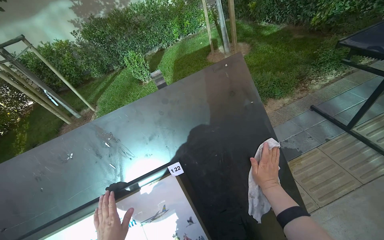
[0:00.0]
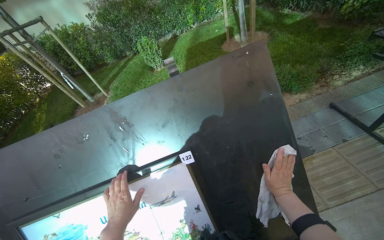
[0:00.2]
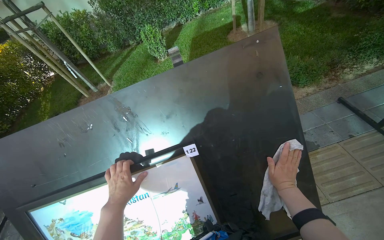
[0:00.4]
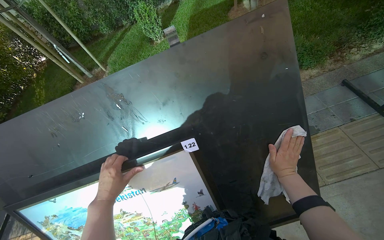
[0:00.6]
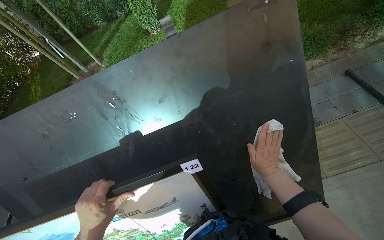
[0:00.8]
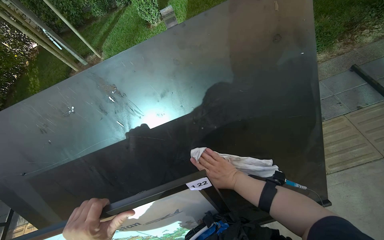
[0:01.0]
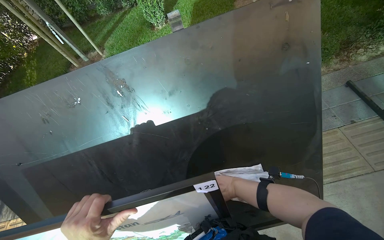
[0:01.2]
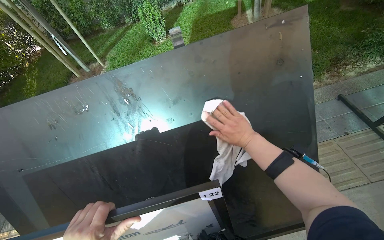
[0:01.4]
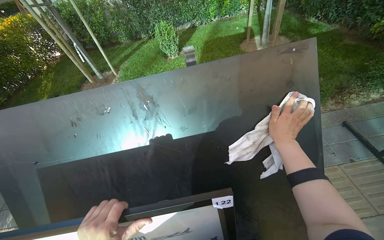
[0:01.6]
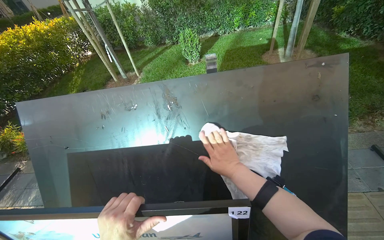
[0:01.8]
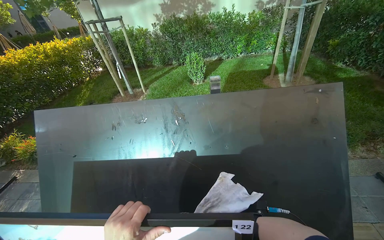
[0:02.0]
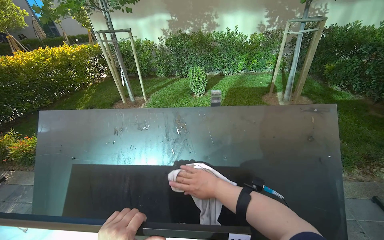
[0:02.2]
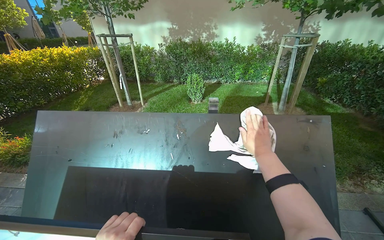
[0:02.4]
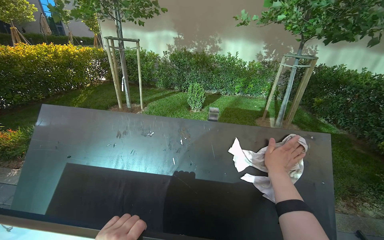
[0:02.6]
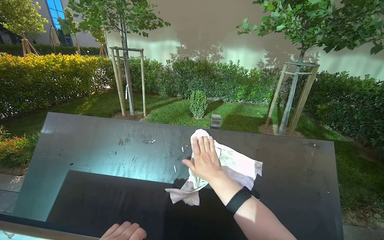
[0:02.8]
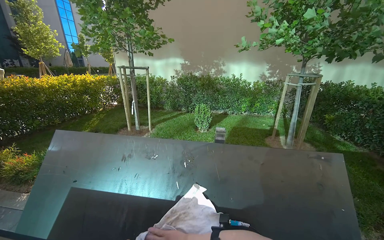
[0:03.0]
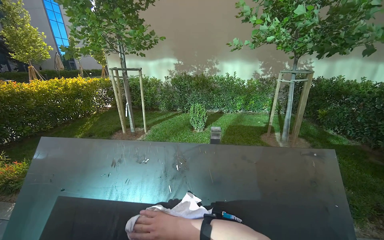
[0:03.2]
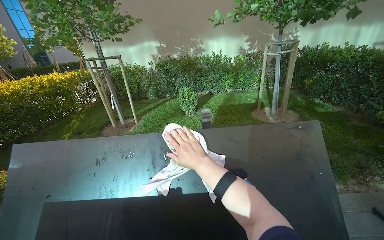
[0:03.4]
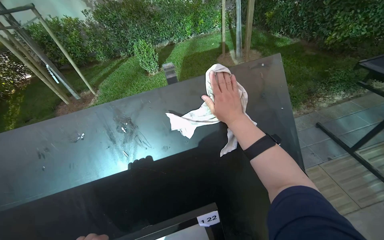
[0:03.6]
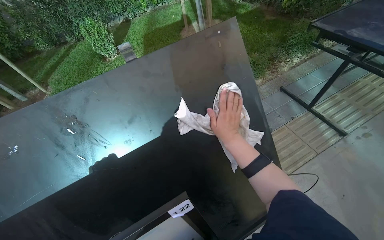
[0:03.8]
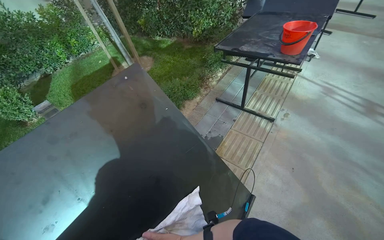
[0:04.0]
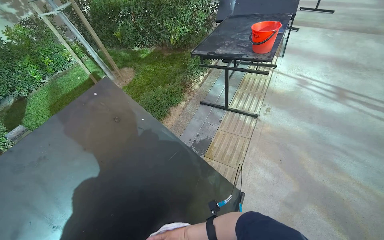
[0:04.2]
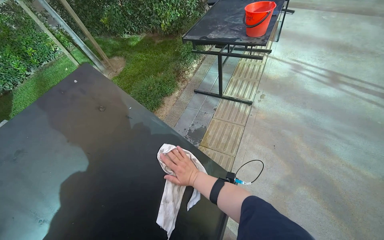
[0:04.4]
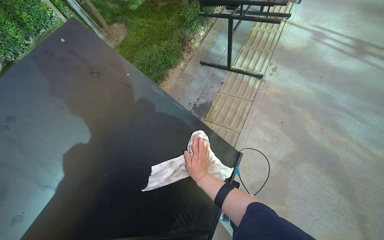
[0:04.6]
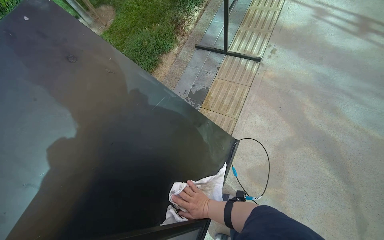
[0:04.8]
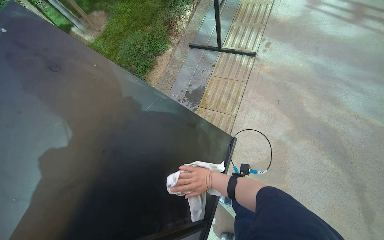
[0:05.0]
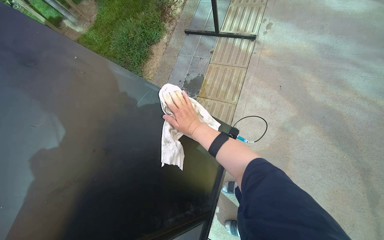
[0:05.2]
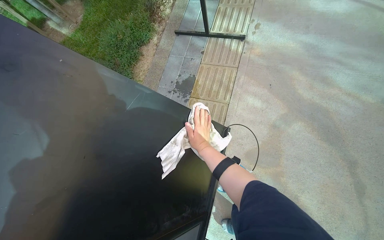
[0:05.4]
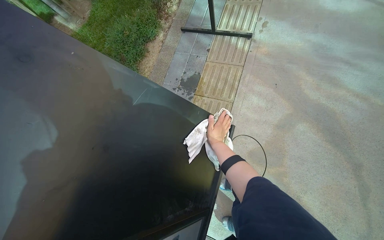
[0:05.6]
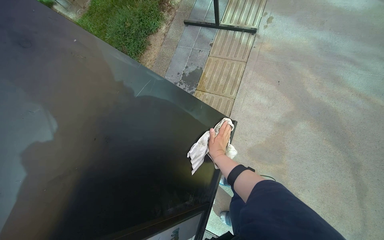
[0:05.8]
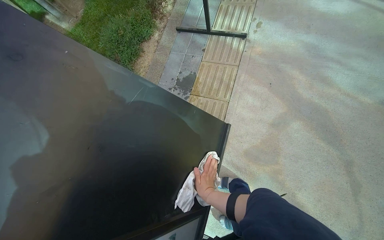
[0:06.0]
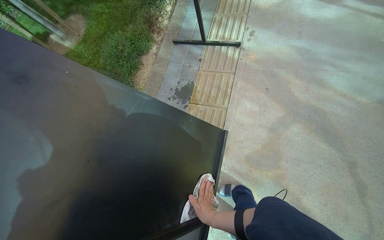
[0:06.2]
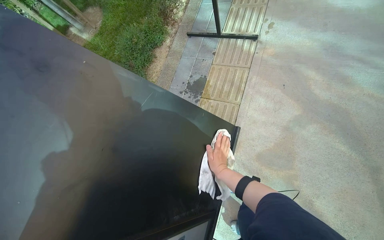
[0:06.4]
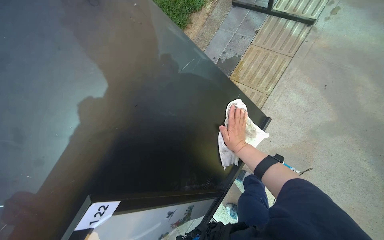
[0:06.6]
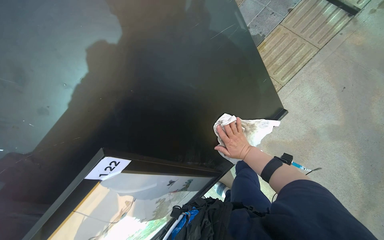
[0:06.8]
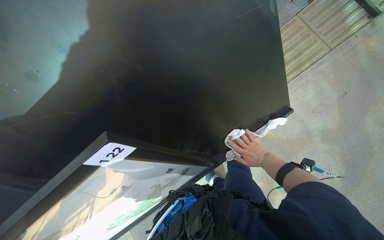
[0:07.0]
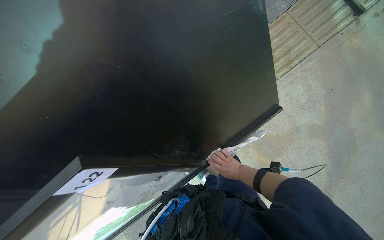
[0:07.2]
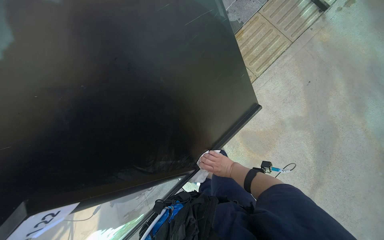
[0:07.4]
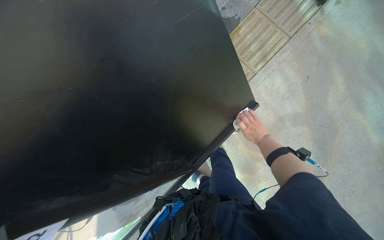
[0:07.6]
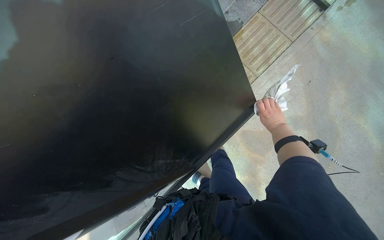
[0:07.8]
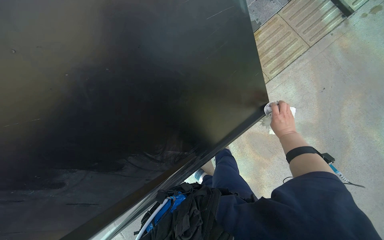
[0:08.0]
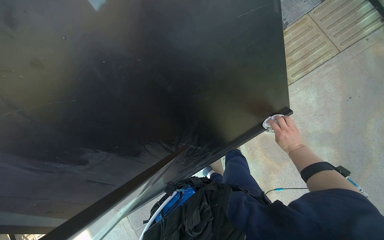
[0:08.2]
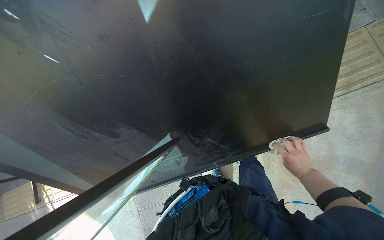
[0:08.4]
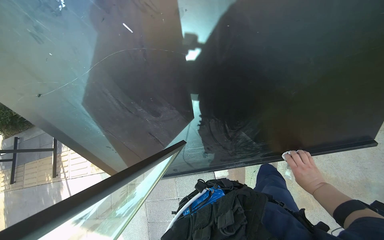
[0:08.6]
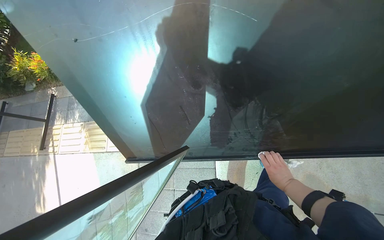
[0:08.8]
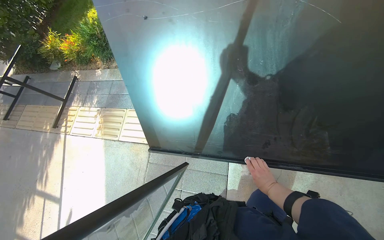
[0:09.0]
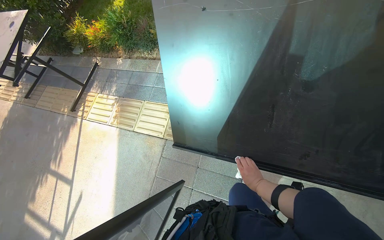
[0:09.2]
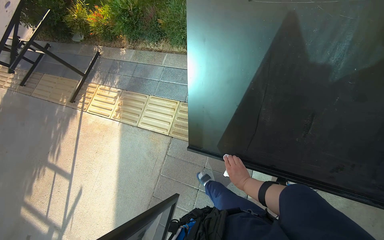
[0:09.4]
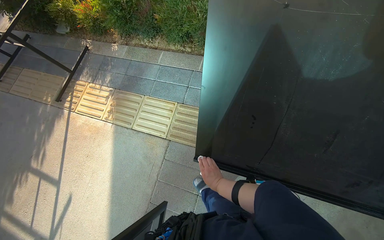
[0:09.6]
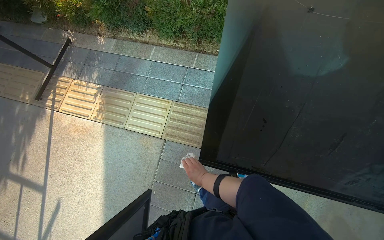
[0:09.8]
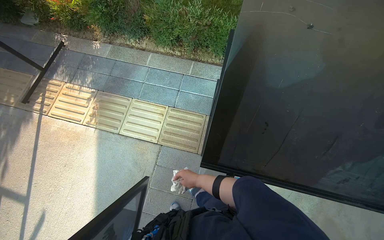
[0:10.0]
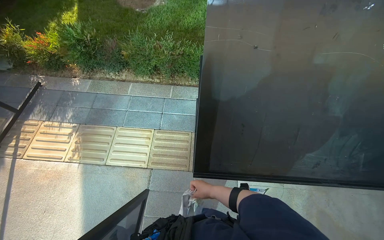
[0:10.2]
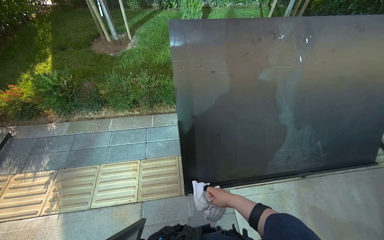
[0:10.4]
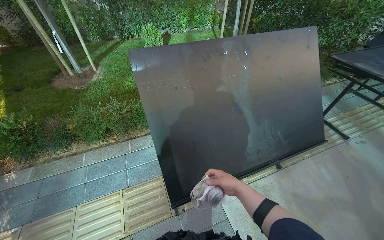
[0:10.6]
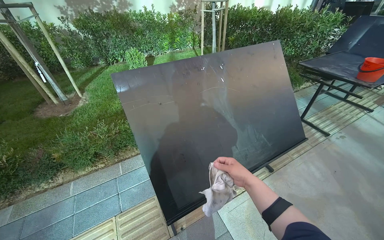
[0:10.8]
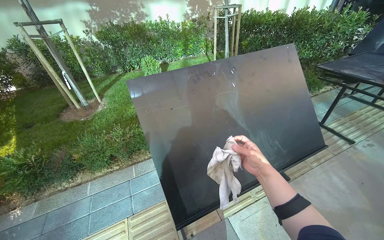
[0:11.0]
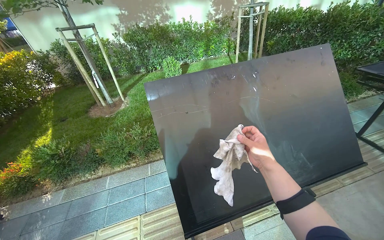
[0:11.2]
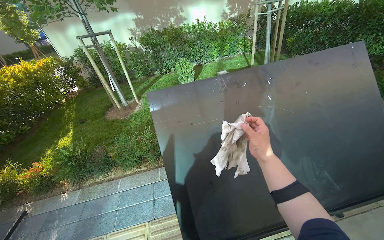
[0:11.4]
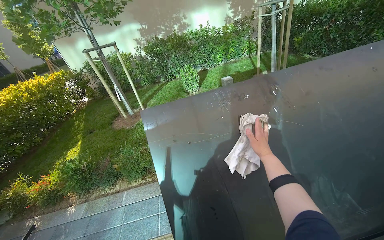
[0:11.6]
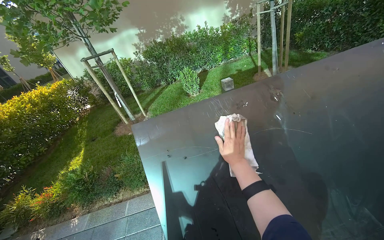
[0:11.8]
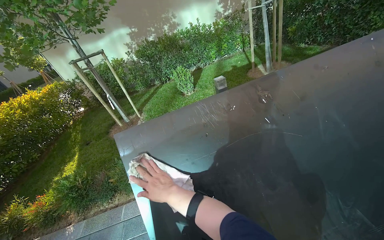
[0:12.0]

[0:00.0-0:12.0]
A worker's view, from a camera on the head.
Job: wiping surfaces.
The whole recording: Wiping table surface. The worker wipes the top surface of the table with a cloth.
0:00.0 to 0:01.6: The right hand moves up the picture, some 15 cm.
0:01.6 to 0:03.0: The view tilts about 25 degrees upward.
0:03.0 to 0:04.4: The head turns to the right by about 55 degrees. The view tilts approximately 30 degrees downward.
0:04.4 to 0:06.0: The view tips downward by roughly 20 degrees. The right hand swings up and down the picture, roughly 30 cm each way, with 2 reversals.
0:06.0 to 0:07.6: The view tips downward by approximately 25 degrees.
0:07.6 to 0:09.0: The wearer moves approximately 40 cm. The wearer looks some 50 degrees further to the left.
0:09.0 to 0:10.4: The wearer moves about 50 cm. The camera sweeps to the right, by roughly 25 degrees. The view tips upward by about 15 degrees.
0:10.4 to 0:12.0: The view tips upward by some 15 degrees. The right hand travels up the picture by approximately 35 cm.

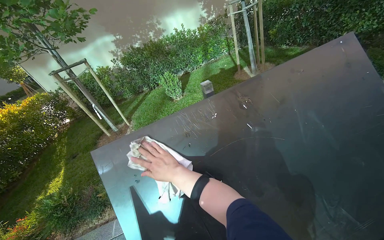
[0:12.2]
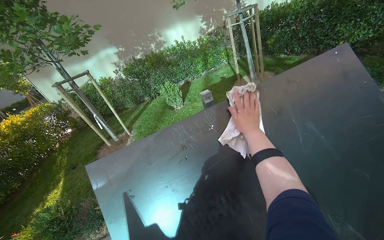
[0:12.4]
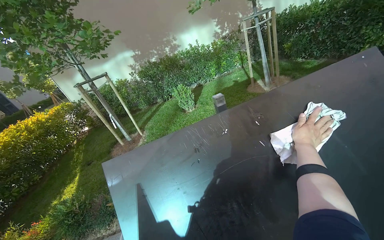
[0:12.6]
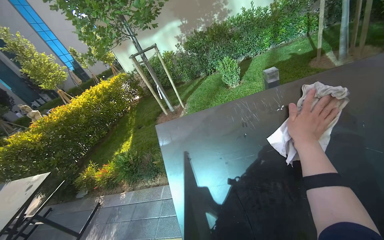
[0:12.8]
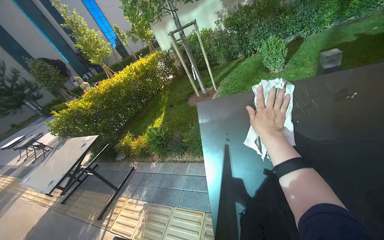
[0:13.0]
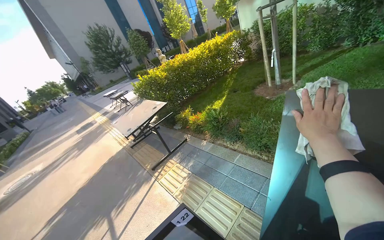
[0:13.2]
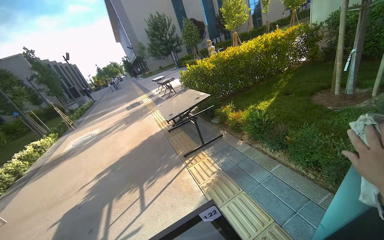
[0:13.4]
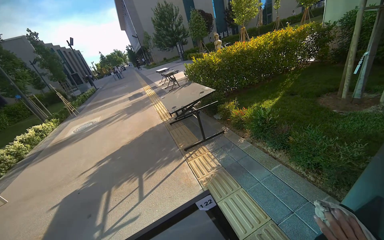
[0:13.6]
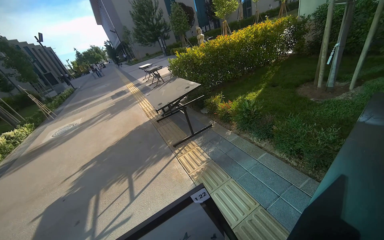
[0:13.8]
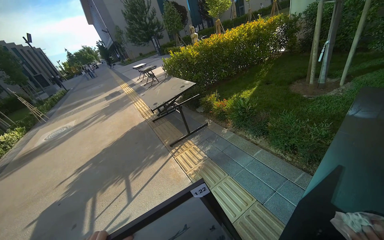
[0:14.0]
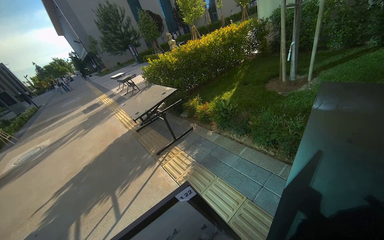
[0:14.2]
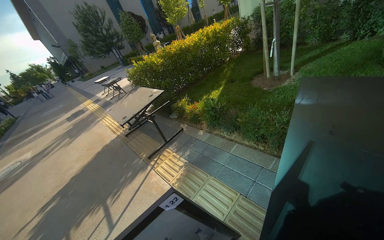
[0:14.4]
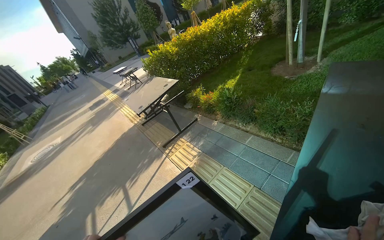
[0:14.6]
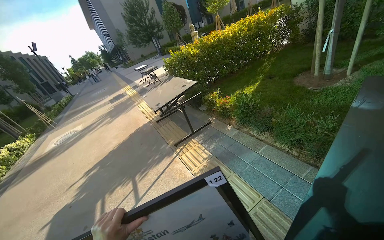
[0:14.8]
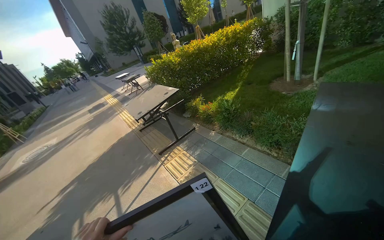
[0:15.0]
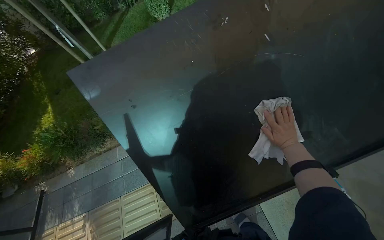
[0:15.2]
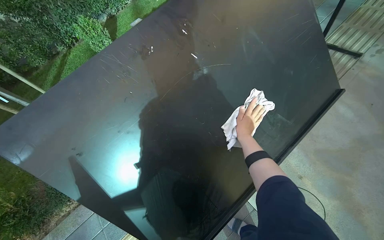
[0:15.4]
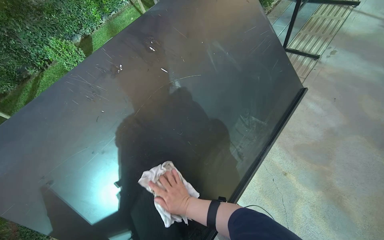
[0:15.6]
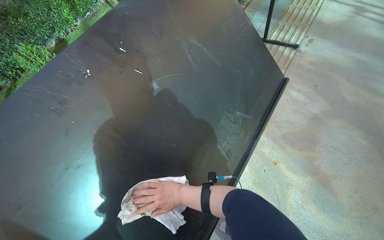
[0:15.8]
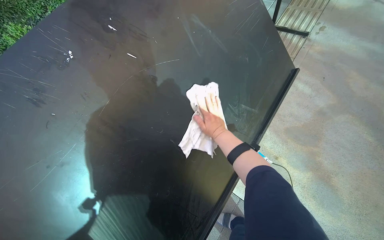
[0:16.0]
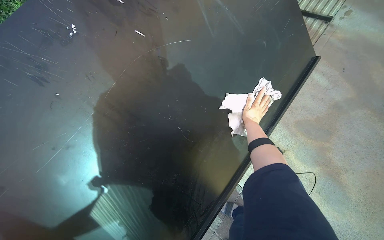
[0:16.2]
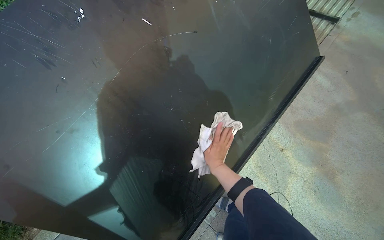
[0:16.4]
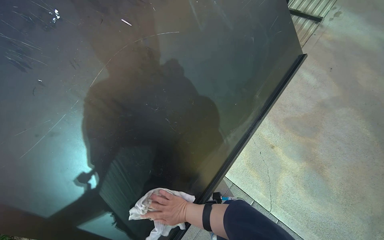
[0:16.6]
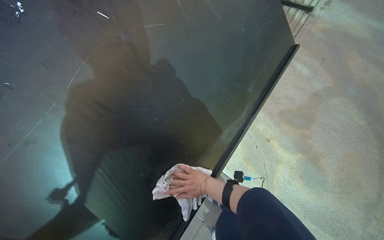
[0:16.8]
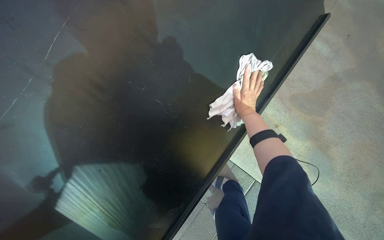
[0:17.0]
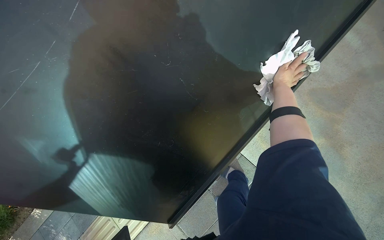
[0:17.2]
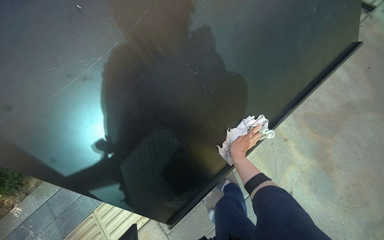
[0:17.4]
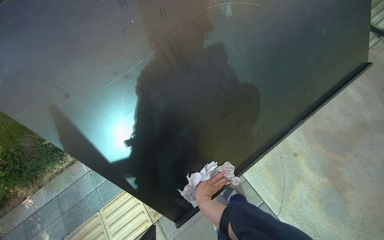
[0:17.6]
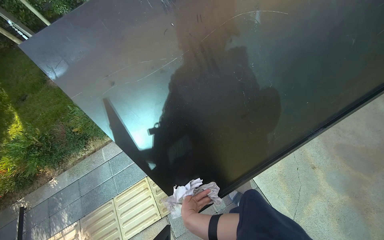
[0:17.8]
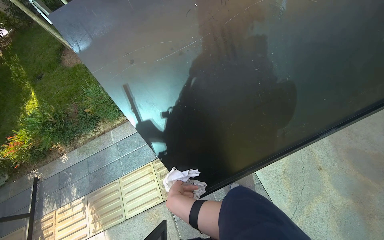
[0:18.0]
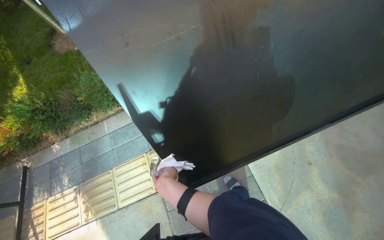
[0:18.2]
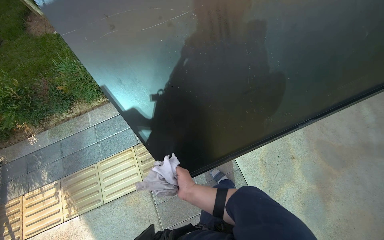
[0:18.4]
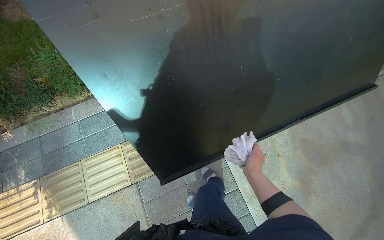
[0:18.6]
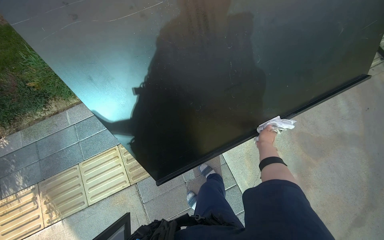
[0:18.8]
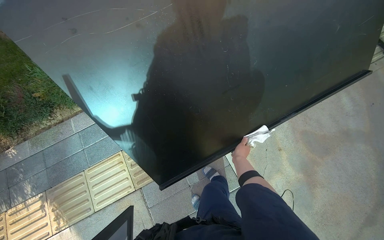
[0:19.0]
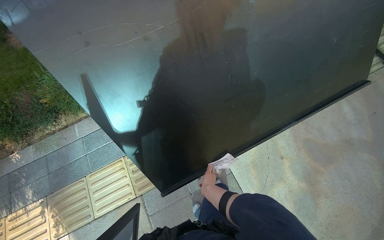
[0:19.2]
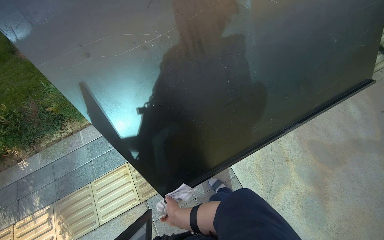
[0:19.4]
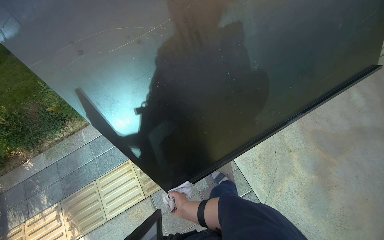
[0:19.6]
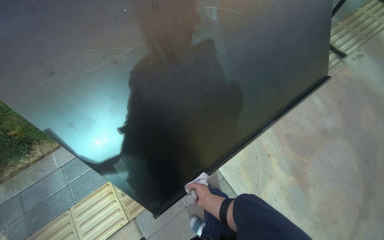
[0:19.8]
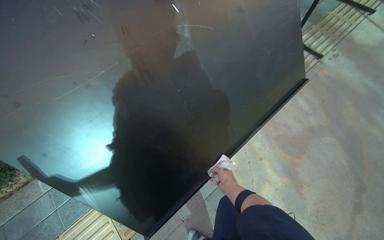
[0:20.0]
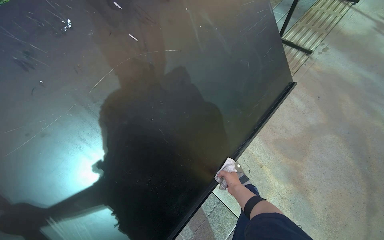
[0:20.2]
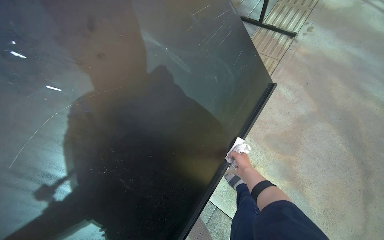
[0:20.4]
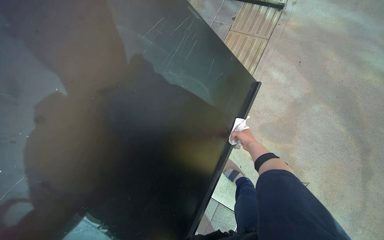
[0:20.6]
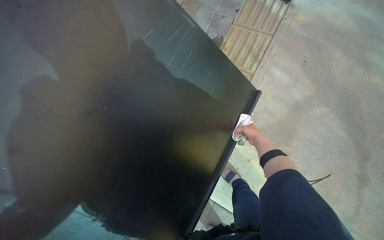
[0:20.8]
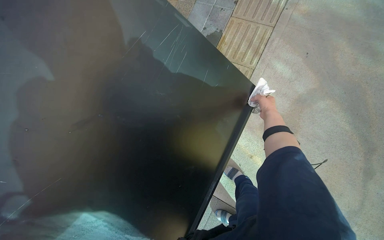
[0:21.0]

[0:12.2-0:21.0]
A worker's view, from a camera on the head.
Job: wiping surfaces.
The whole recording: Wiping table surface. The worker wipes the top surface of the table with a cloth.
0:12.2 to 0:13.6: The wearer's head swings approximately 80 degrees to the left. The view tips downward by approximately 25 degrees.
0:13.6 to 0:15.2: The head rotates some 85 degrees to the right.
0:15.2 to 0:16.6: The head turns to the right by some 30 degrees.
0:18.0 to 0:19.6: The right hand moves about 35 cm to the right and comes back.
0:19.6 to 0:21.0: The camera is carried some 70 cm. Everything in view rotates some 35 degrees counterclockwise.
